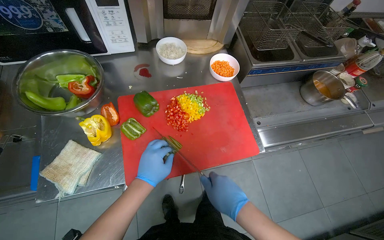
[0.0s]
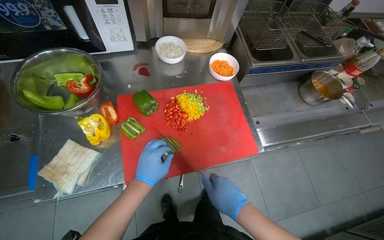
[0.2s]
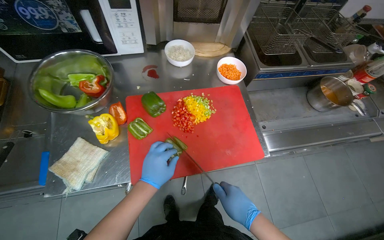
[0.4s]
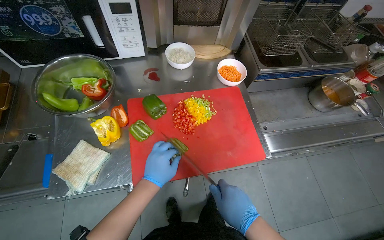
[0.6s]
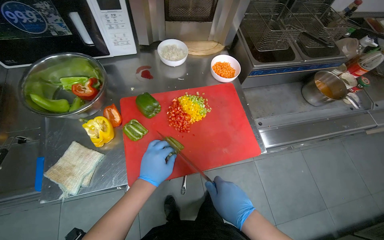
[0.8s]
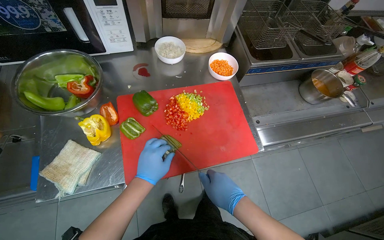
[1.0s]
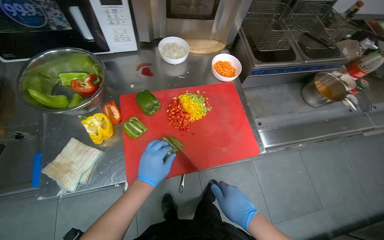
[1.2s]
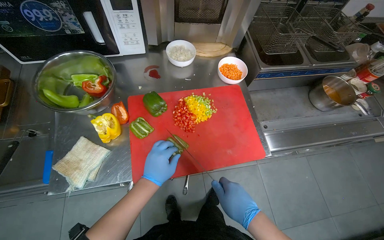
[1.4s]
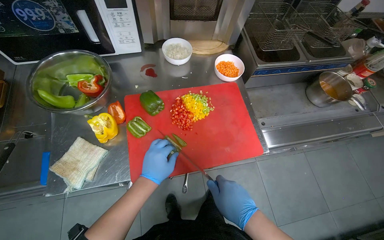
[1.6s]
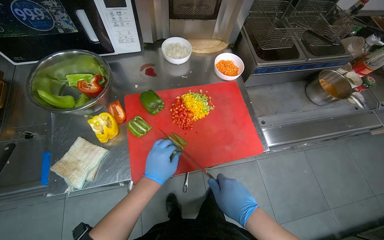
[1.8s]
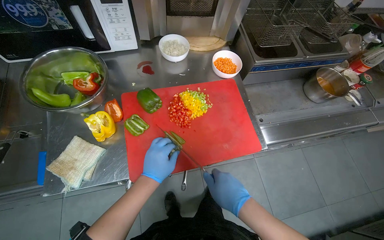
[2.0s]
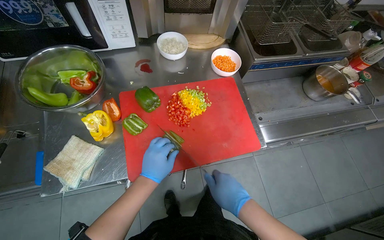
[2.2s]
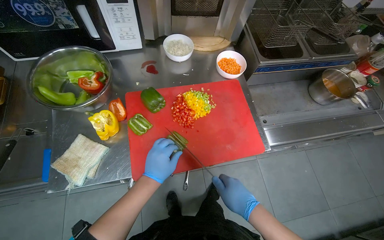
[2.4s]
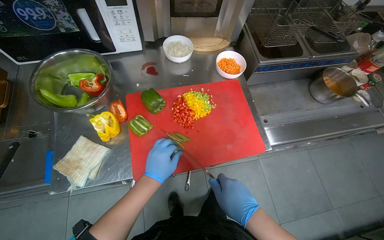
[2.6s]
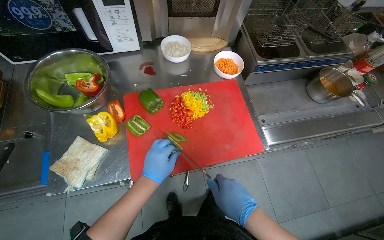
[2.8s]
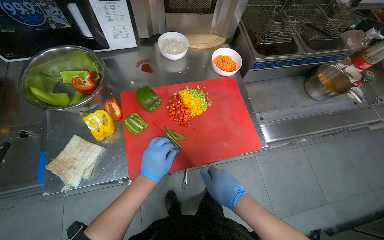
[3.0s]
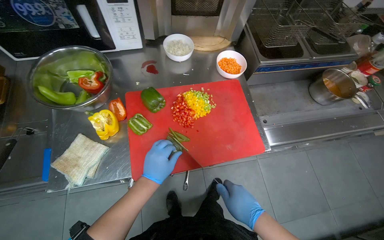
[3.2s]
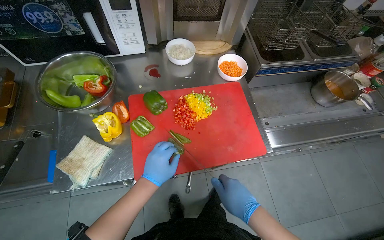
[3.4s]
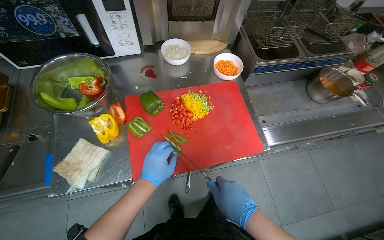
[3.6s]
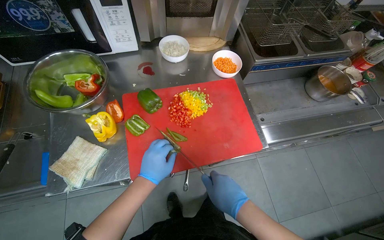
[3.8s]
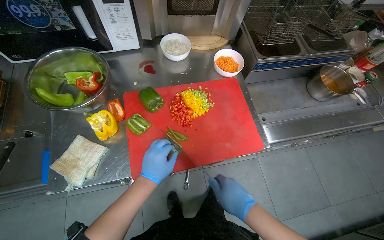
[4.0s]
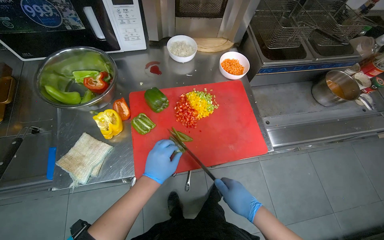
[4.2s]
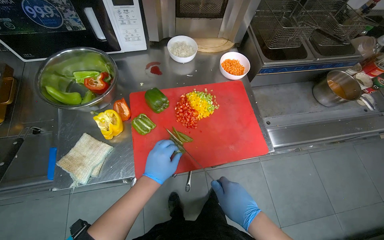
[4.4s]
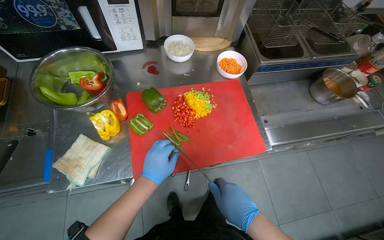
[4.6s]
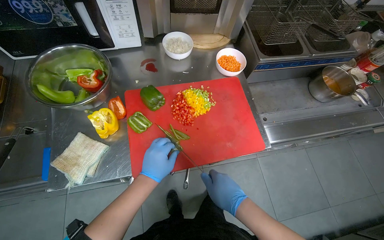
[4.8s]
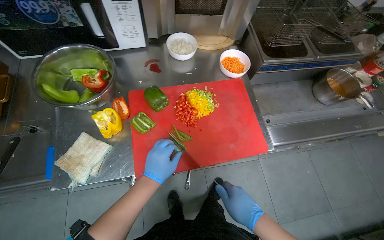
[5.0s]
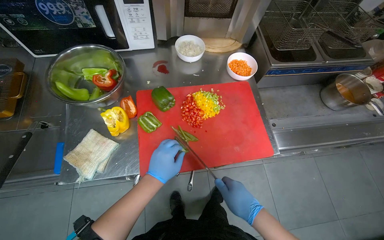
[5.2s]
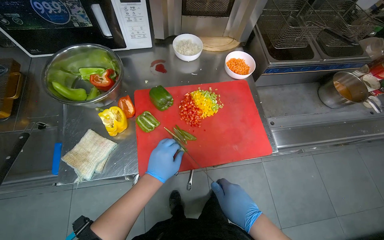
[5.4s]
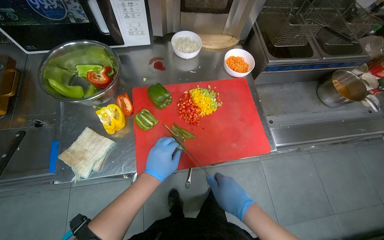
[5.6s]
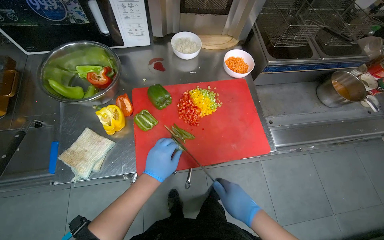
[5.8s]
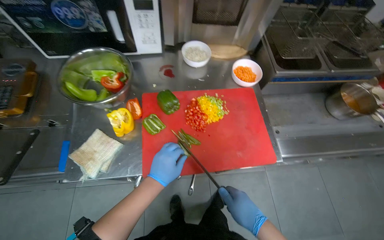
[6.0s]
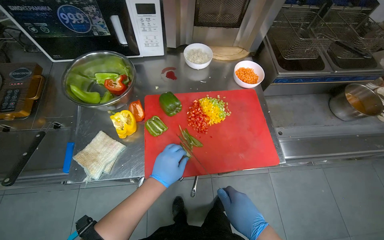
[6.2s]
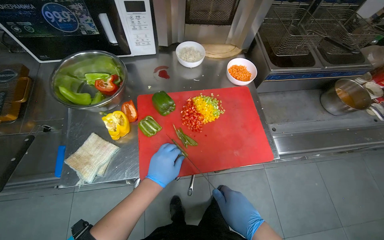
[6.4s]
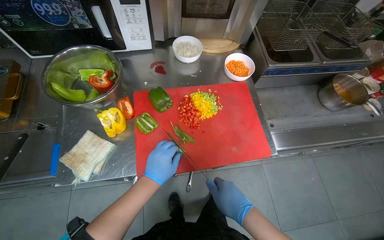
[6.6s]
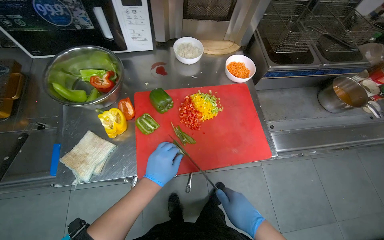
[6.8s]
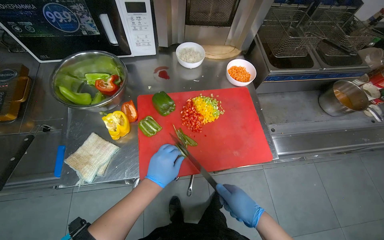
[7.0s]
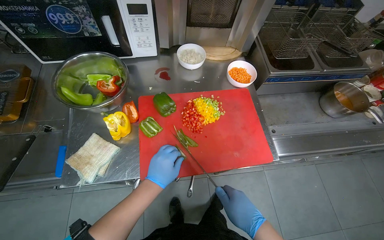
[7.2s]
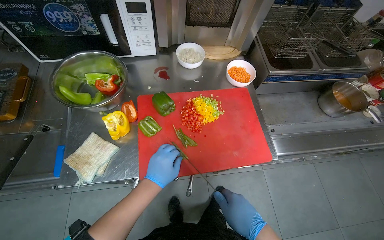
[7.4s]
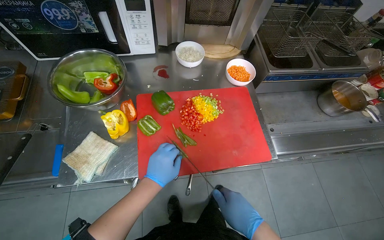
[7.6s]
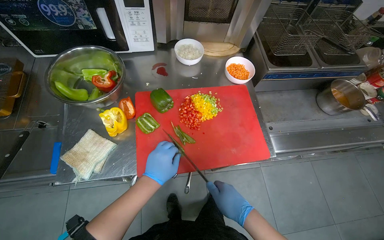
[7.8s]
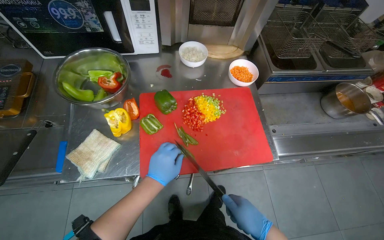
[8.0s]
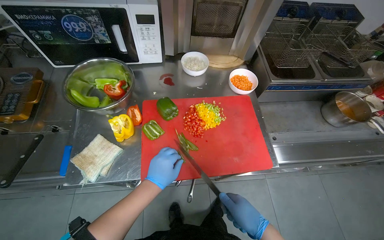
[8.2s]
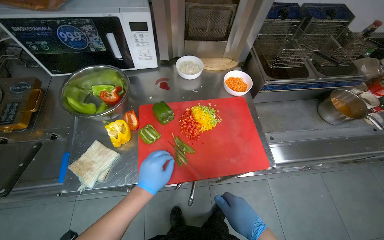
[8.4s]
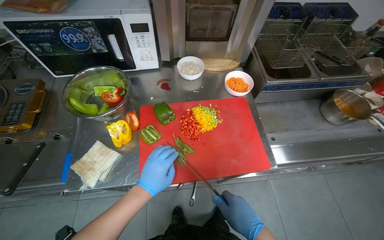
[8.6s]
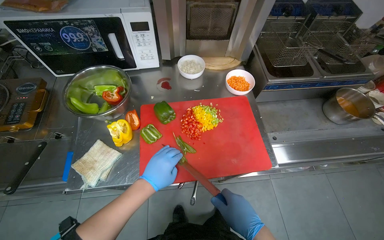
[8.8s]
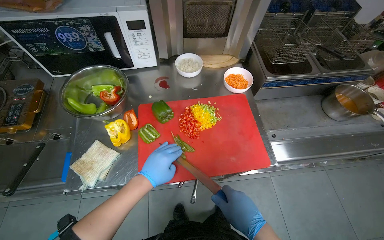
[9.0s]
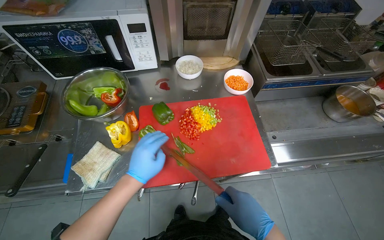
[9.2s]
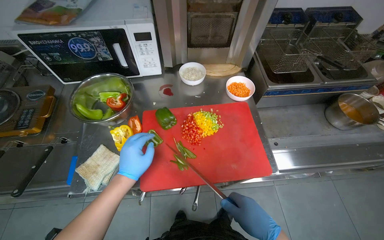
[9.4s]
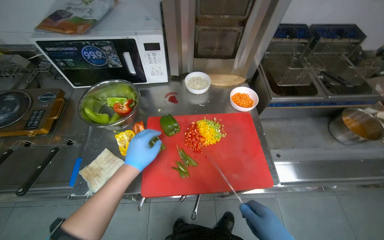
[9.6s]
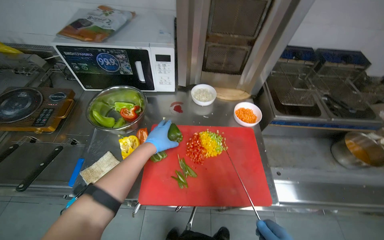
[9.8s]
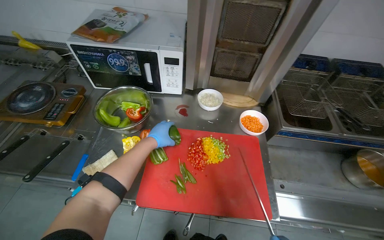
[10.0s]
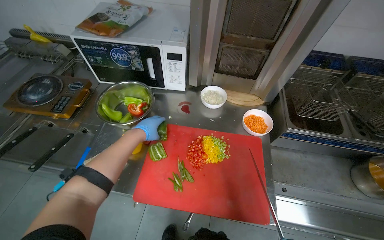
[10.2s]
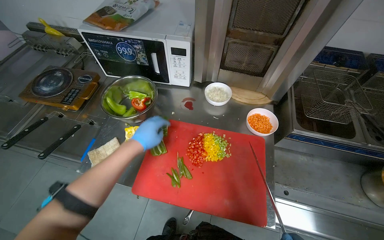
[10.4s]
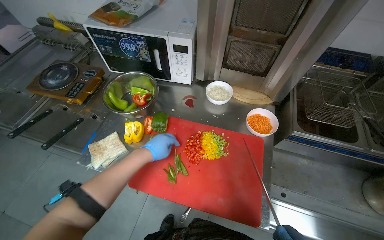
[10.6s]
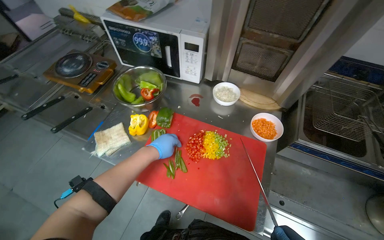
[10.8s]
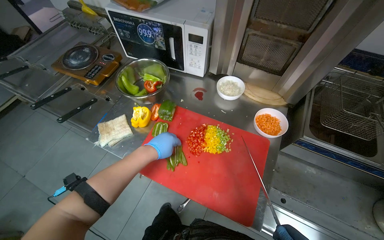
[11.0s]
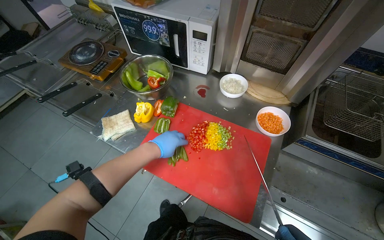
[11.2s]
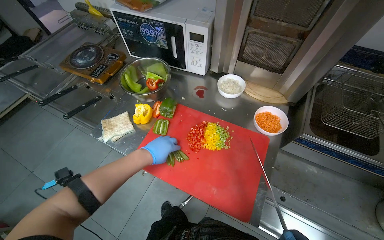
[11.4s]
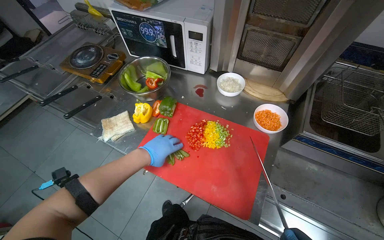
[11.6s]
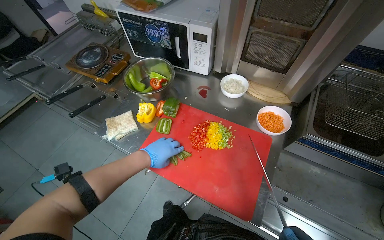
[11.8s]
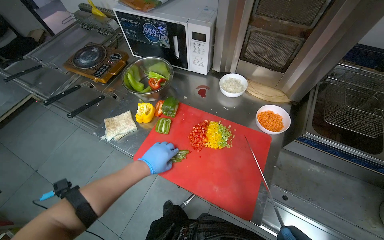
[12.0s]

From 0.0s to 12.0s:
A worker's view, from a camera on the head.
Job: preparing food.
The whole recording: Chopping bell peppers on cutting board. The worker chops various colored bell peppers on a red cutting board.
From 0.0s to 9.0s: The hands stay close to where they were, moving slightly.
From 9.0s to 10.4s: The wearer looks roughly 20 degrees further to the left. The left hand moves up the picture, about 15 cm, and travels farther from the camera and back again, some 10 cm each way.
From 10.4s to 12.0s: The left hand is displaced down the picture by roughly 15 cm.

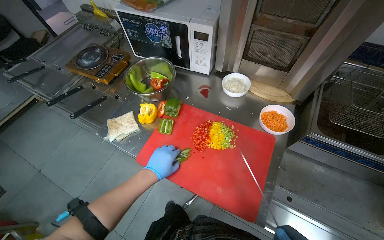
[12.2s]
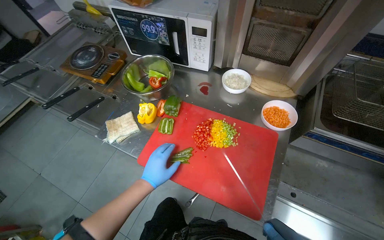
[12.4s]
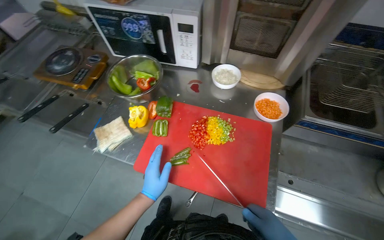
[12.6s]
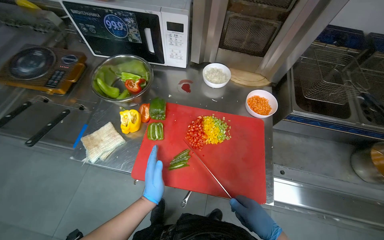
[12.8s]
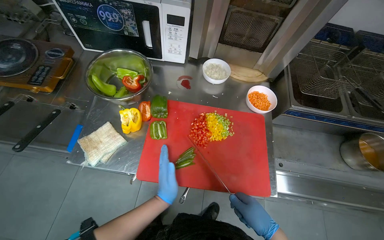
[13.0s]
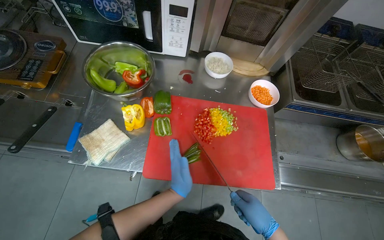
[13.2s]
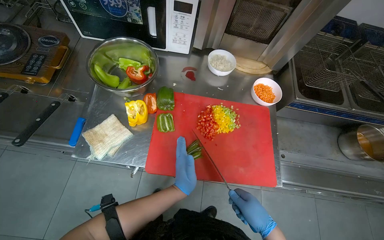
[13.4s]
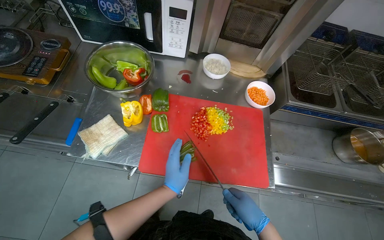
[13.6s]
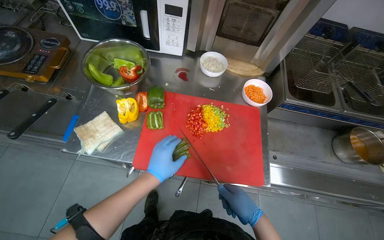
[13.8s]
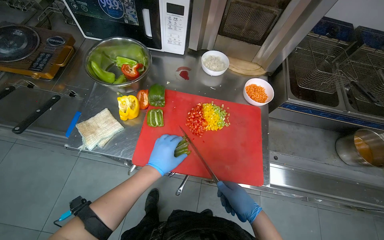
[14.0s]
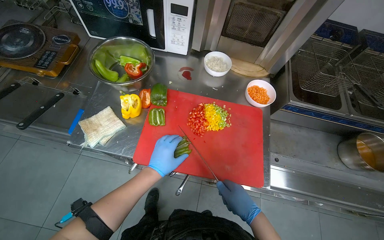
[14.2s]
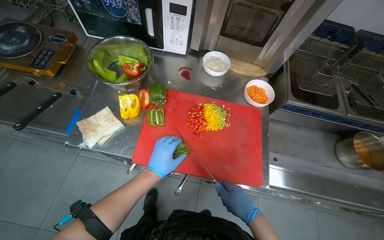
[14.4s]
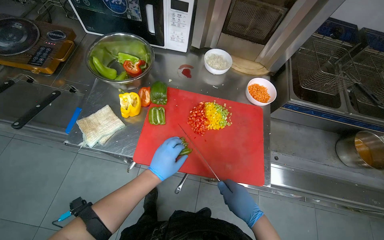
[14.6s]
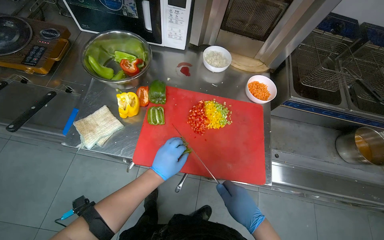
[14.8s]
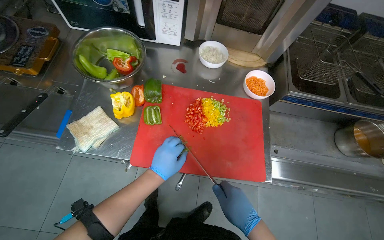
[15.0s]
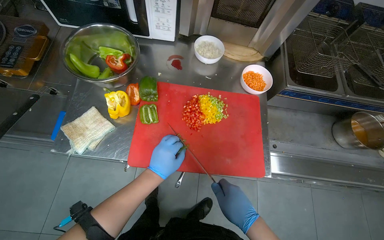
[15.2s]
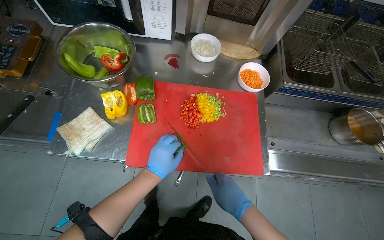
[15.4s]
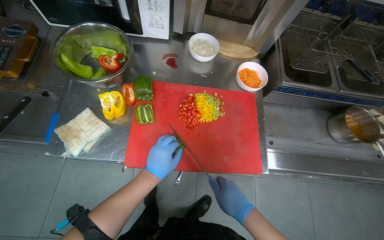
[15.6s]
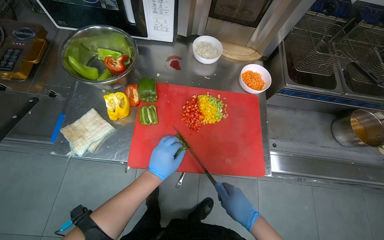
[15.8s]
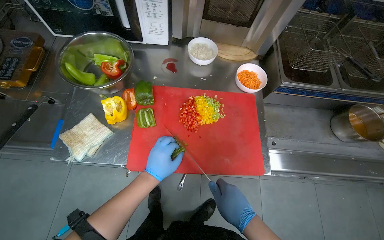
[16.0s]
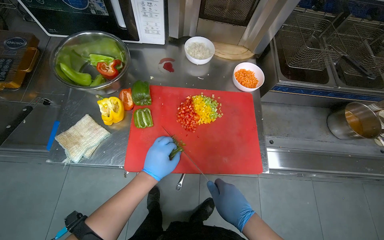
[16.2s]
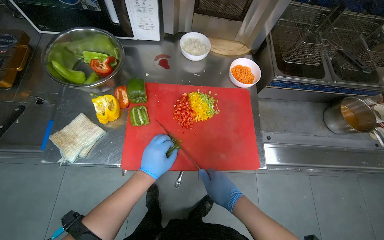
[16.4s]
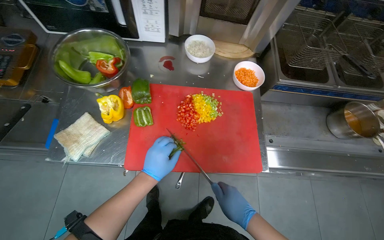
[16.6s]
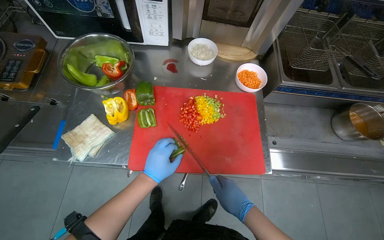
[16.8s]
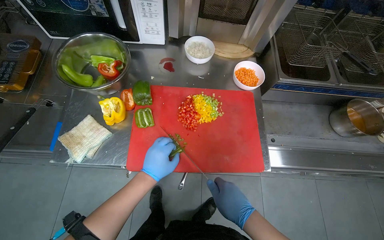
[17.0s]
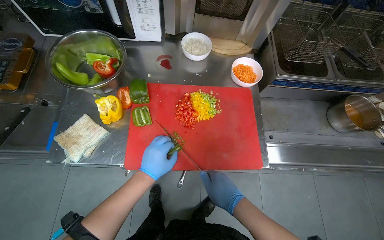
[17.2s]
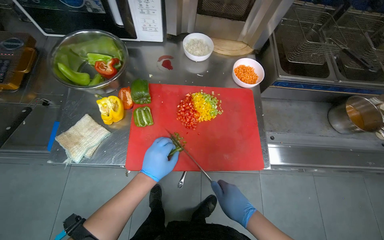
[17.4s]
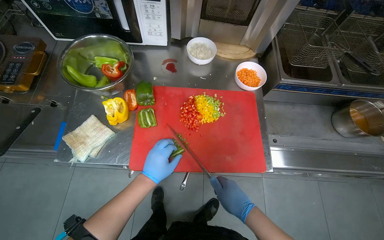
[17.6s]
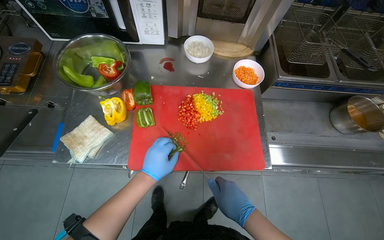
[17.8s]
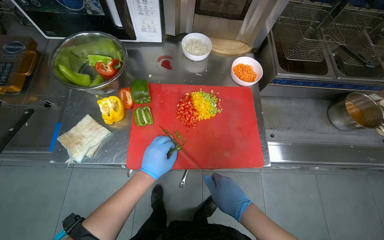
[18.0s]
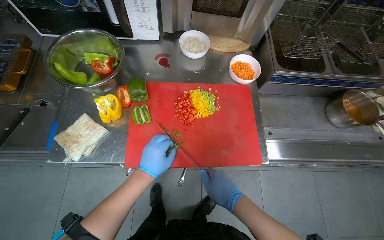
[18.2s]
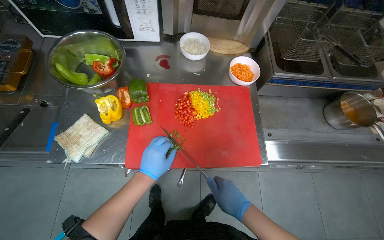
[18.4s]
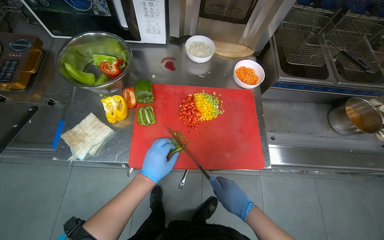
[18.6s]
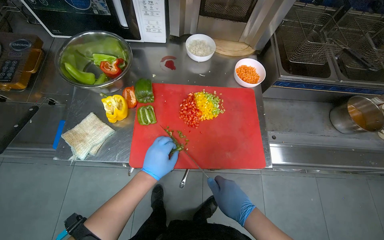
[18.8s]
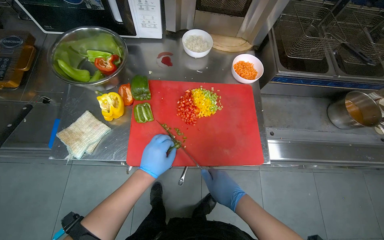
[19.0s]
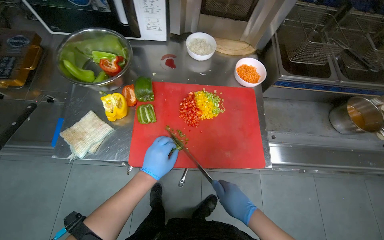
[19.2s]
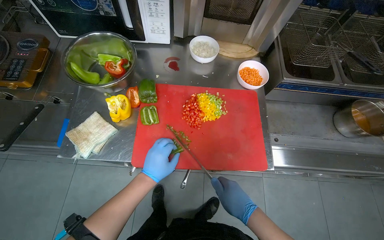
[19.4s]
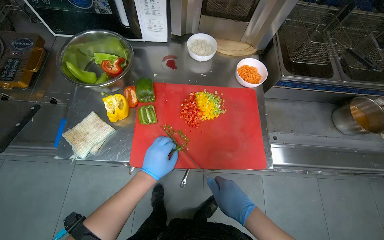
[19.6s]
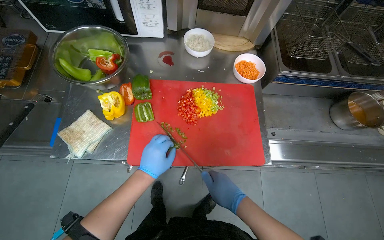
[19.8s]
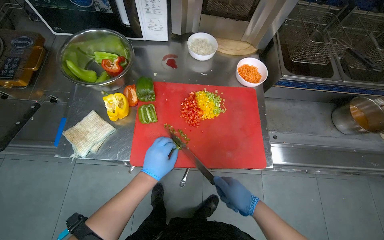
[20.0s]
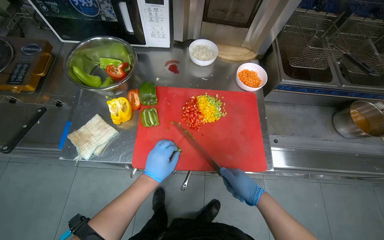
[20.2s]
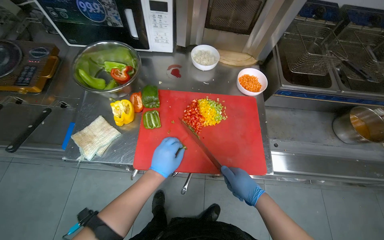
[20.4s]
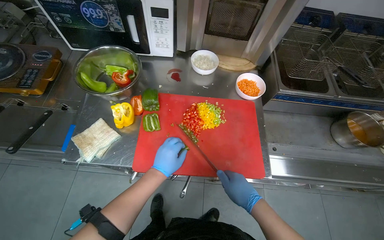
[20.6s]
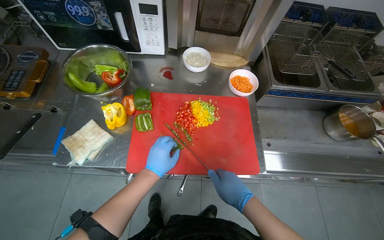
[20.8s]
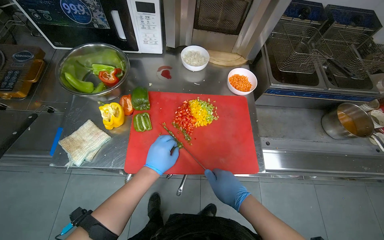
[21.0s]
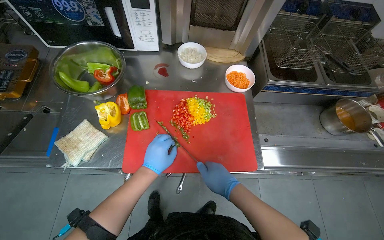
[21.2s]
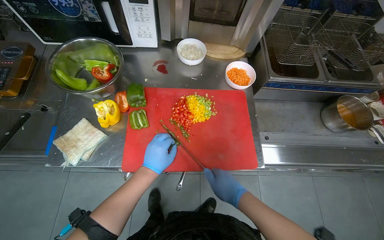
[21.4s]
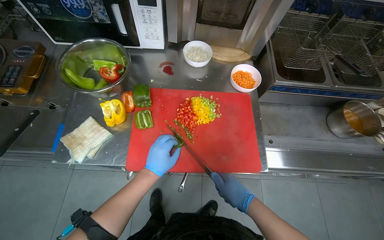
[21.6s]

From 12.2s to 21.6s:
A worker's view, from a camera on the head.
Job: preparing food.
The whole recording: Chopping bell peppers on cutting board. The worker chops various colored bell peppers on a red cutting board.
From 12.2s to 13.8s: The wearer looks about 20 degrees further to the right.
From 13.8s to 20.0s: The hands are busy where they are.
From 20.0s to 21.6s: The hands work in one place, with small movements.
